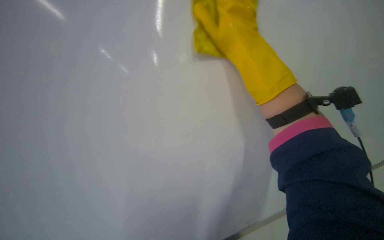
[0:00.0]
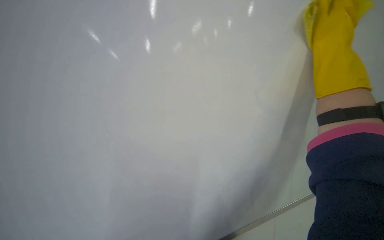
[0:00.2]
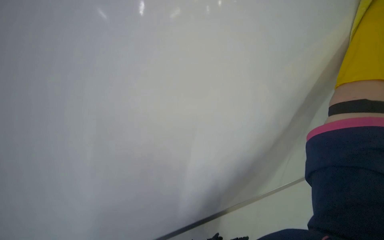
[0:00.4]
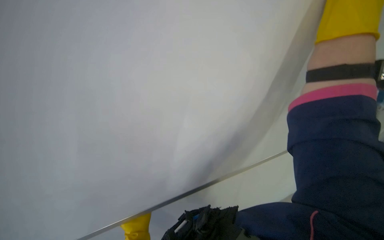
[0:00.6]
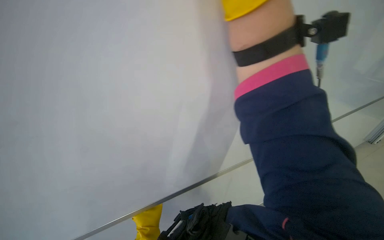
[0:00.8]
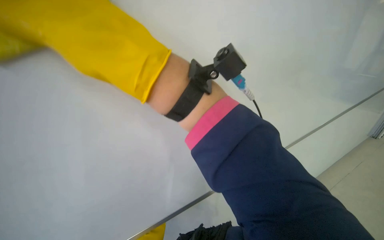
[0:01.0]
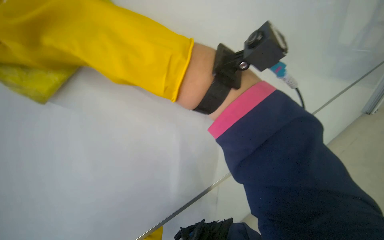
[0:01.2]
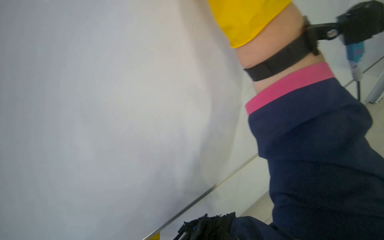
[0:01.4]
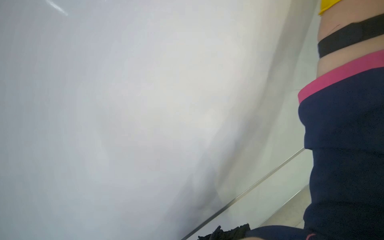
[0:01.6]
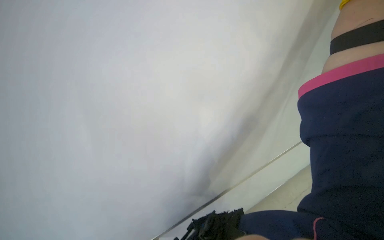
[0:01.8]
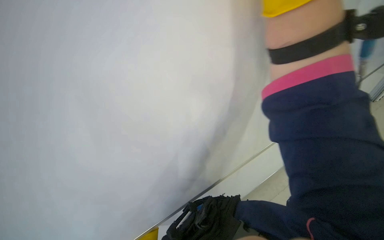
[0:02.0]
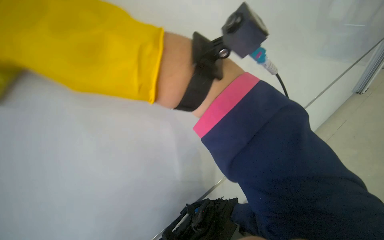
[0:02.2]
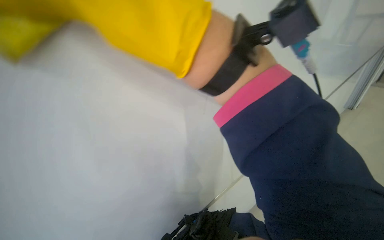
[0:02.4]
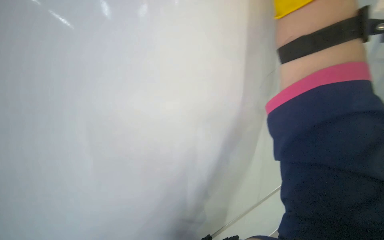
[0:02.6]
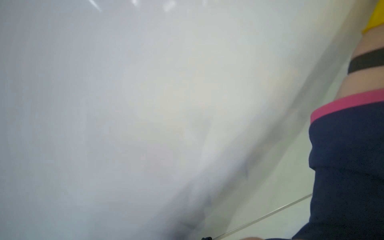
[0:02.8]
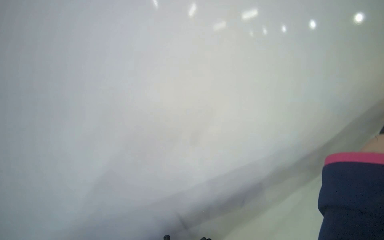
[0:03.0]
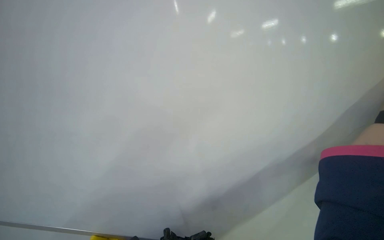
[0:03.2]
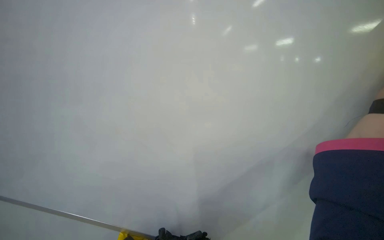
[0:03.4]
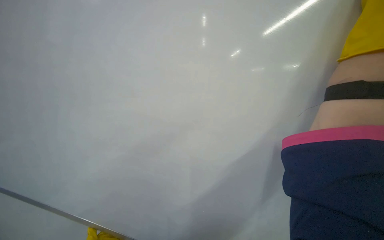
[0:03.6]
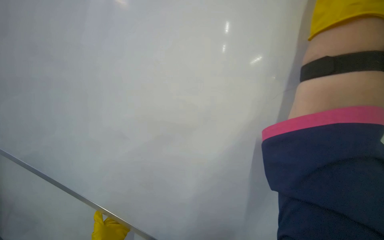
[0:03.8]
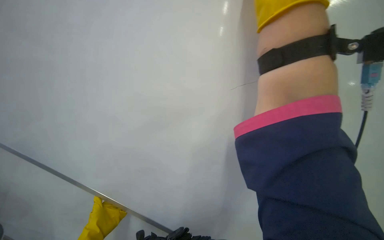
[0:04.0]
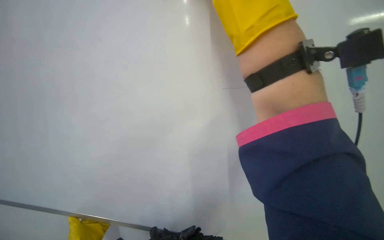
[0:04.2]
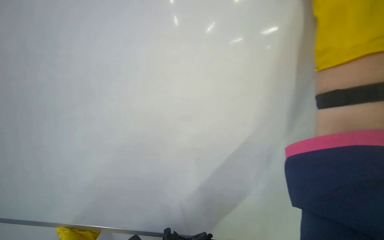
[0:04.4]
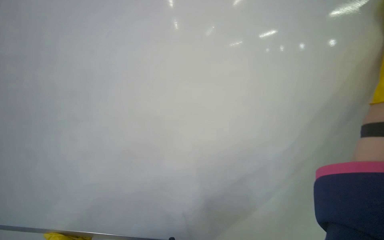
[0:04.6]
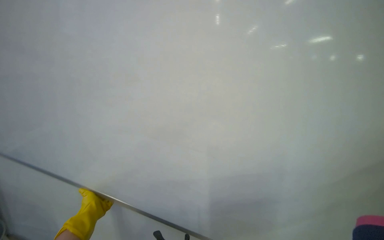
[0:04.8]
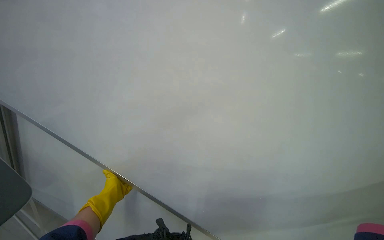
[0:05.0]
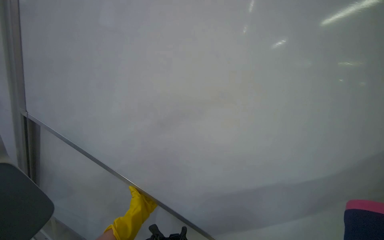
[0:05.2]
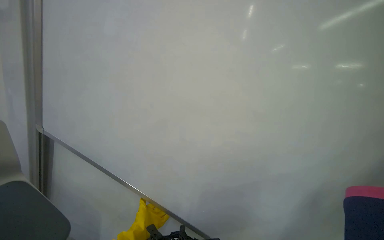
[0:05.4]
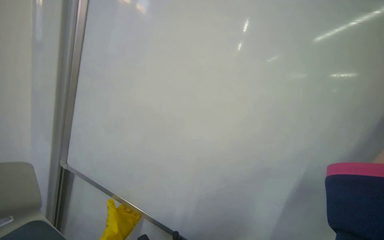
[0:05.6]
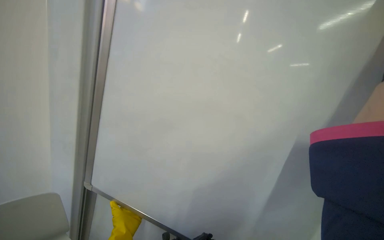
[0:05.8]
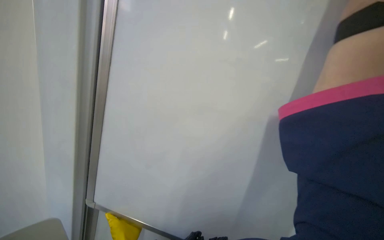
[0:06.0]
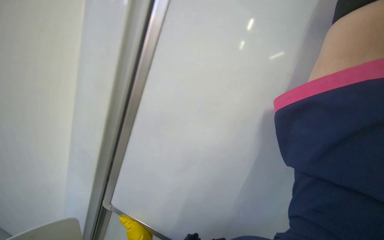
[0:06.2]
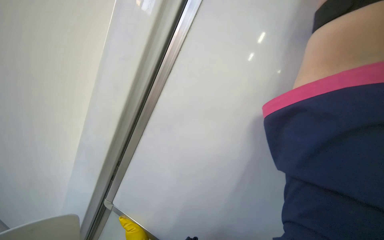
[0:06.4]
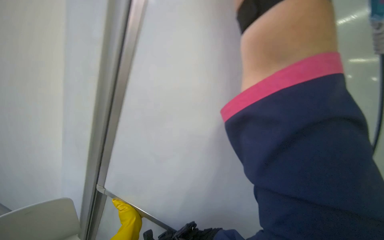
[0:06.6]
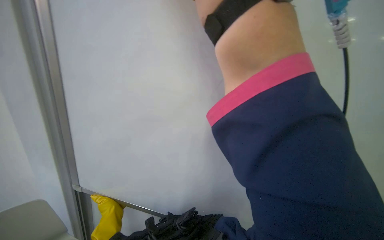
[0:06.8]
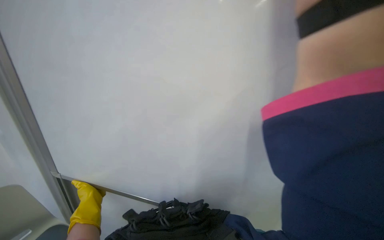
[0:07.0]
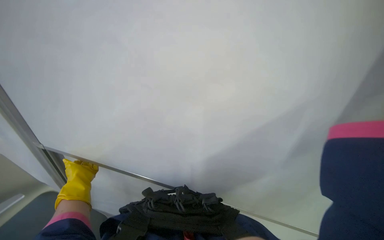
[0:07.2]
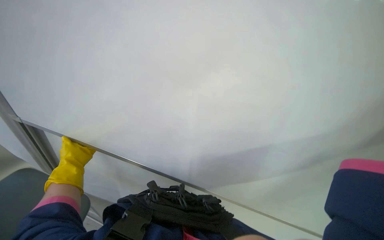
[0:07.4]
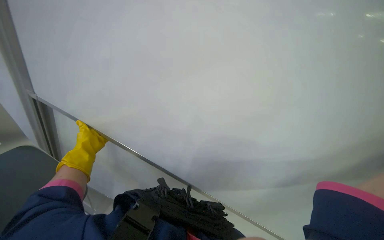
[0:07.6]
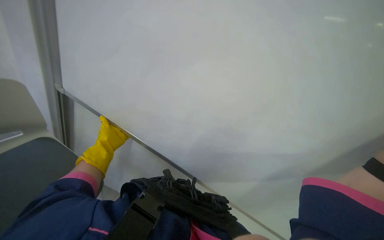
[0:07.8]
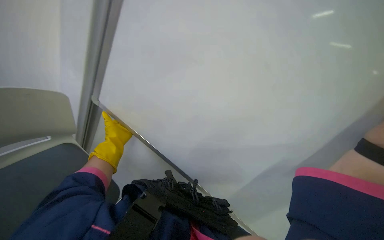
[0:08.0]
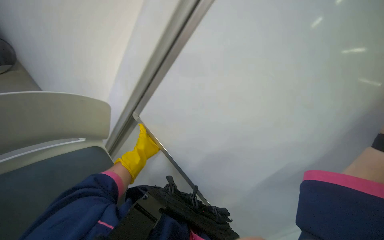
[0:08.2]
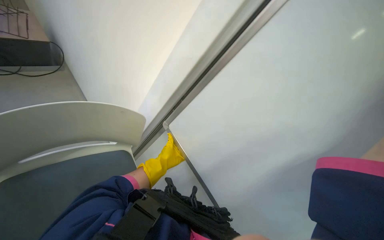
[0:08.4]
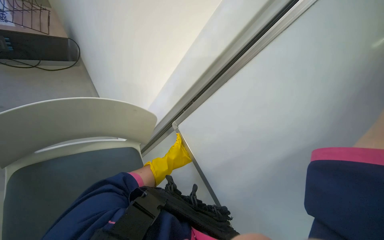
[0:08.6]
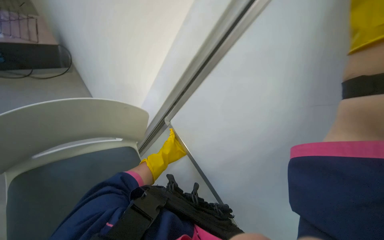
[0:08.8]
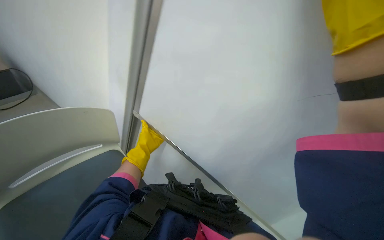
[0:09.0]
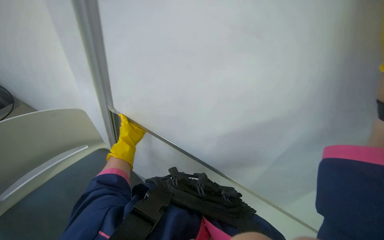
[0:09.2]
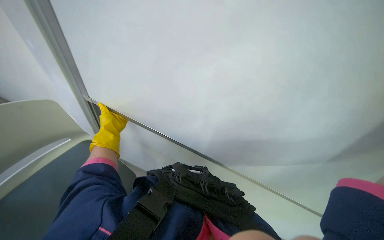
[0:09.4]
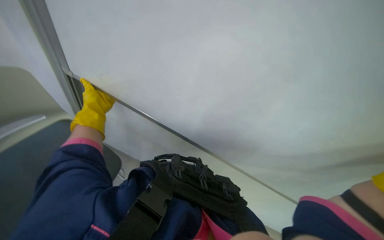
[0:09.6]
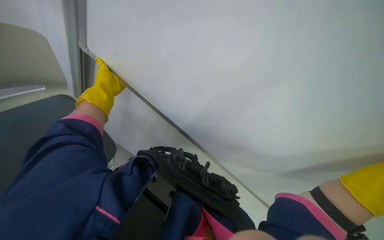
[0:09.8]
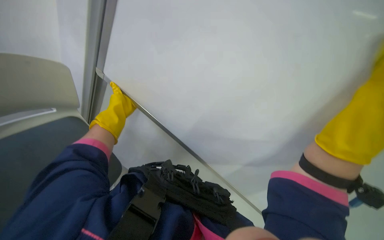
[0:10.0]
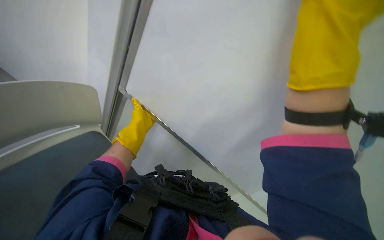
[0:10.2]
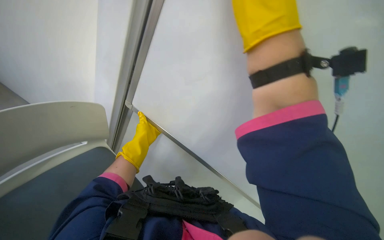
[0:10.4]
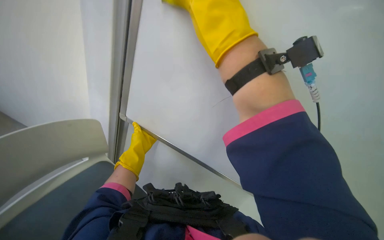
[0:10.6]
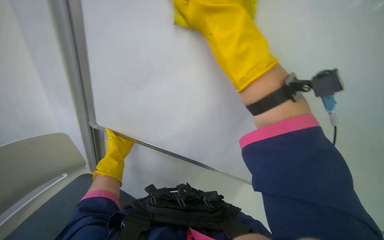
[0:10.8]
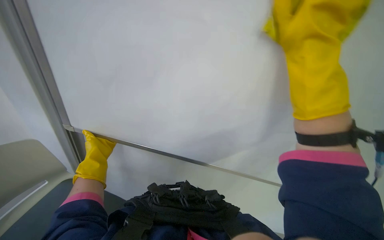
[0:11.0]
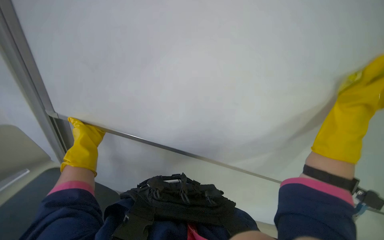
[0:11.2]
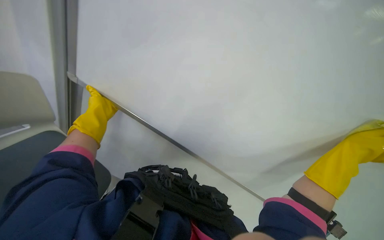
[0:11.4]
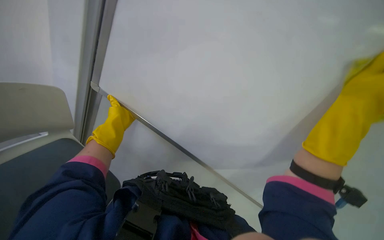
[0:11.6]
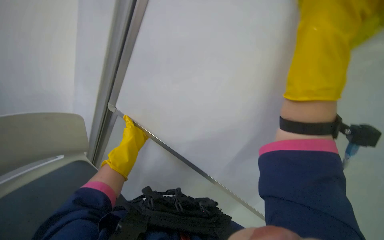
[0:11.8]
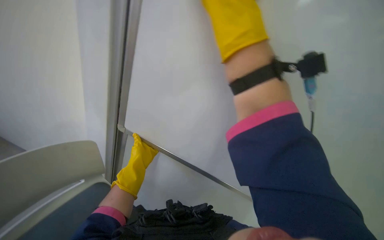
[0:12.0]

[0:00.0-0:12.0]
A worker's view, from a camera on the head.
Job: wiping surfaces.
The whole recording: Cleaning whiteboard. The worker cleans the whiteboard with a cloth.
7.6 to 9.0 s: The view swings approximately 35 degrees to the left.
9.0 to 10.4 s: The left hand travels up the picture and back again, roughly 5 cm each way.
10.4 to 12.0 s: The left hand is displaced down the picture by roughly 10 cm, and goes to the left and returns, roughly 20 cm each way.

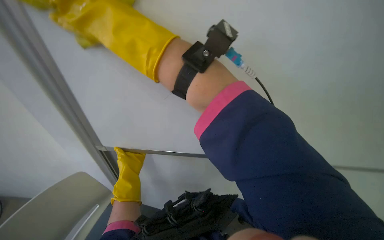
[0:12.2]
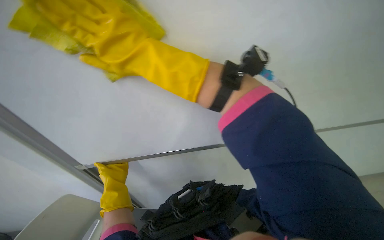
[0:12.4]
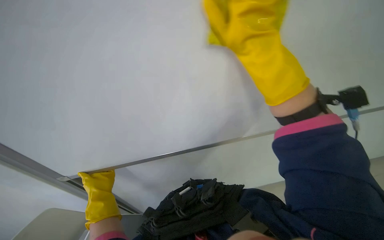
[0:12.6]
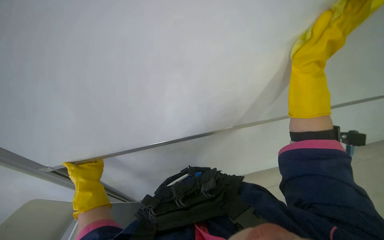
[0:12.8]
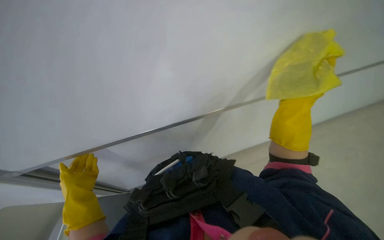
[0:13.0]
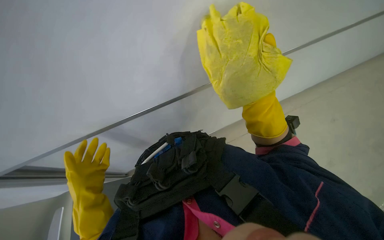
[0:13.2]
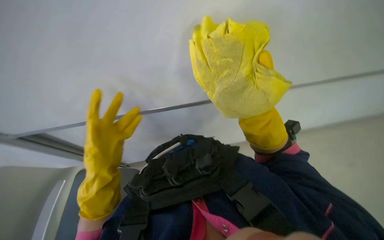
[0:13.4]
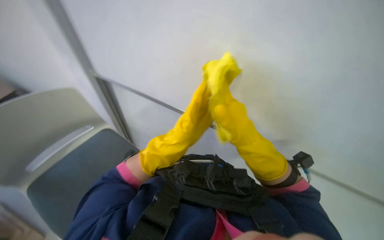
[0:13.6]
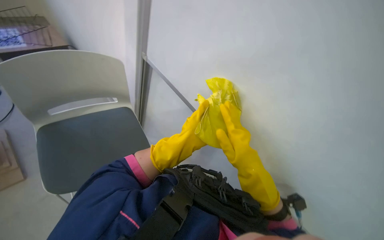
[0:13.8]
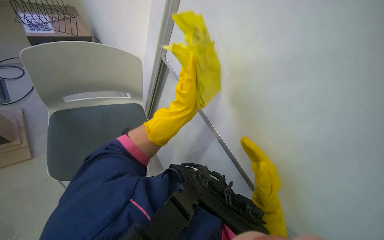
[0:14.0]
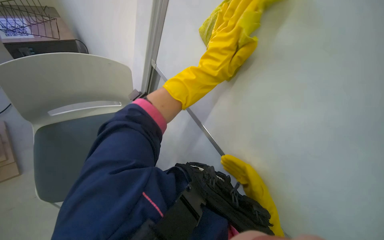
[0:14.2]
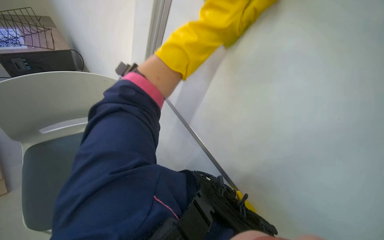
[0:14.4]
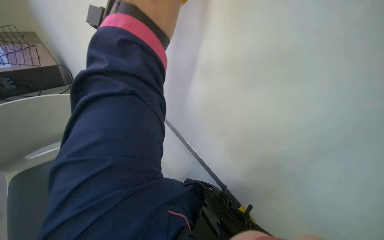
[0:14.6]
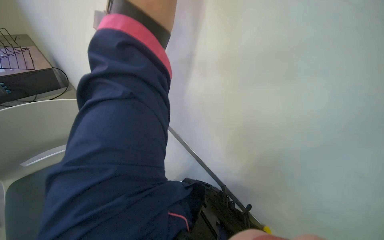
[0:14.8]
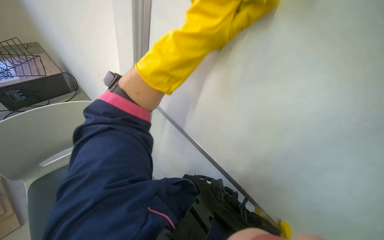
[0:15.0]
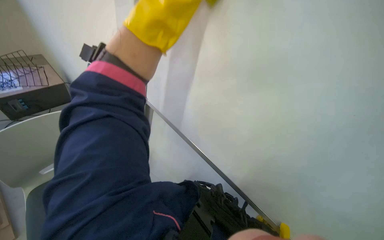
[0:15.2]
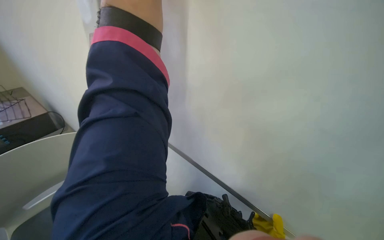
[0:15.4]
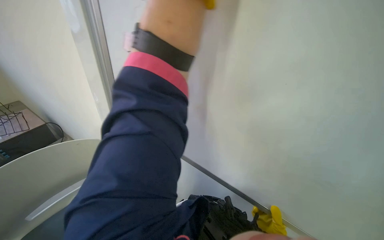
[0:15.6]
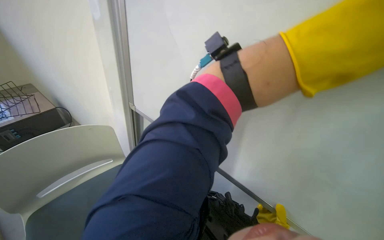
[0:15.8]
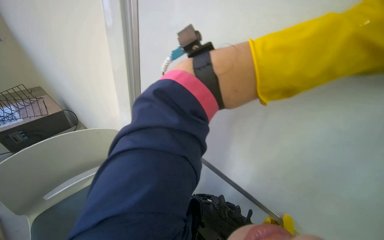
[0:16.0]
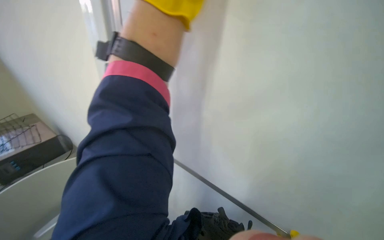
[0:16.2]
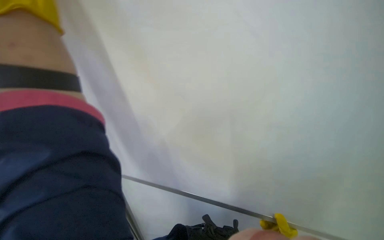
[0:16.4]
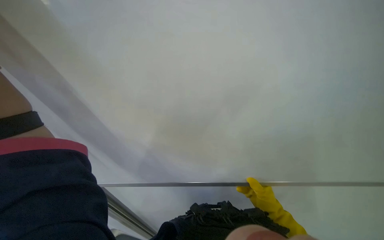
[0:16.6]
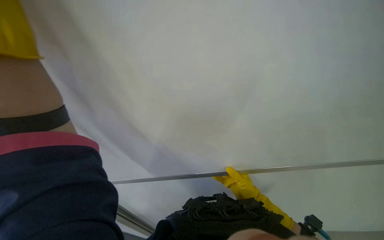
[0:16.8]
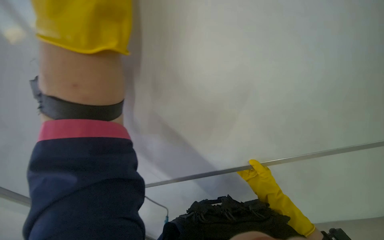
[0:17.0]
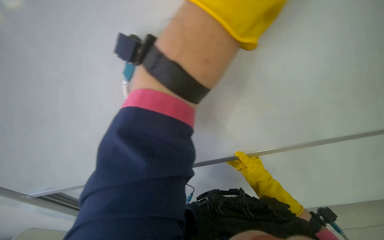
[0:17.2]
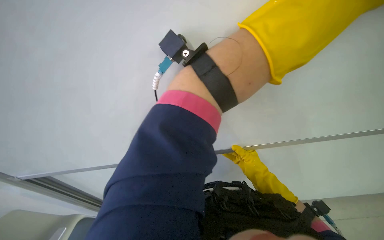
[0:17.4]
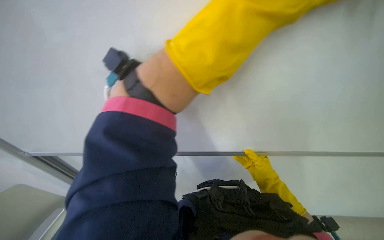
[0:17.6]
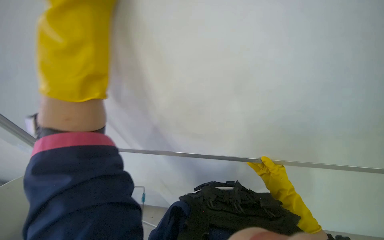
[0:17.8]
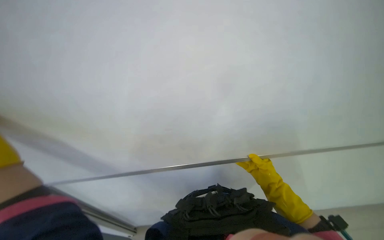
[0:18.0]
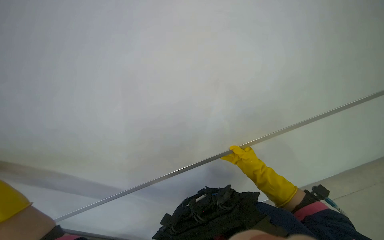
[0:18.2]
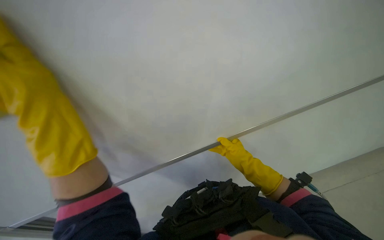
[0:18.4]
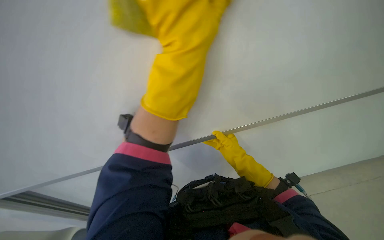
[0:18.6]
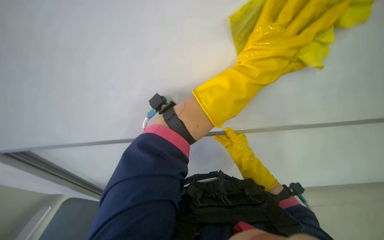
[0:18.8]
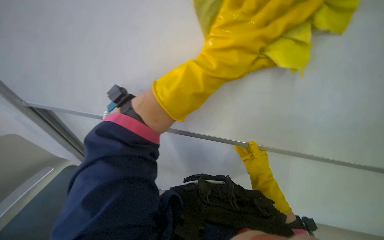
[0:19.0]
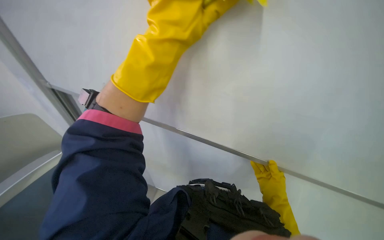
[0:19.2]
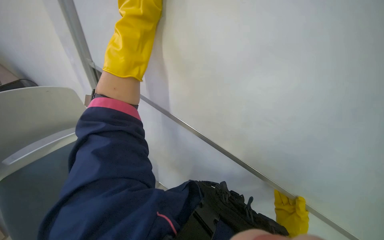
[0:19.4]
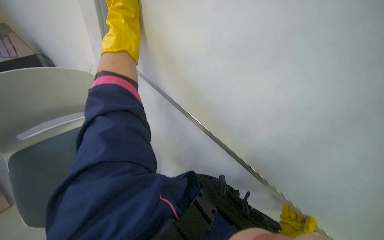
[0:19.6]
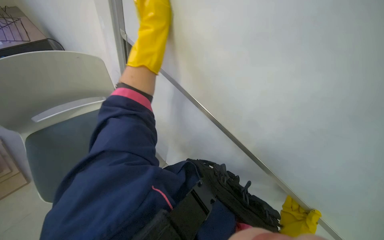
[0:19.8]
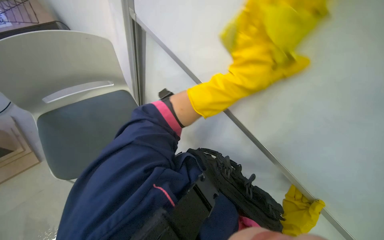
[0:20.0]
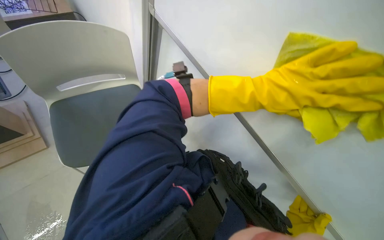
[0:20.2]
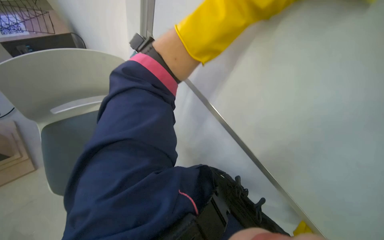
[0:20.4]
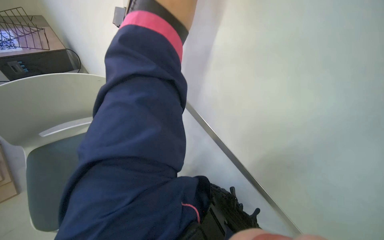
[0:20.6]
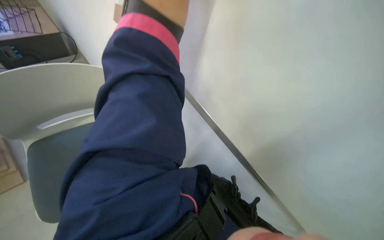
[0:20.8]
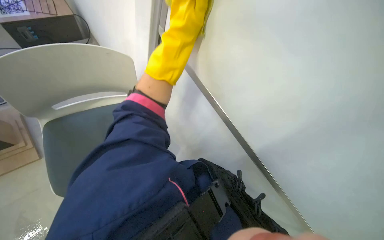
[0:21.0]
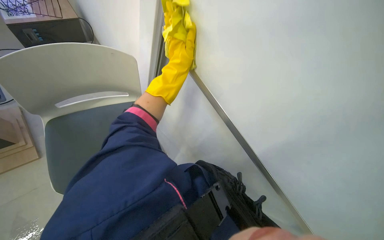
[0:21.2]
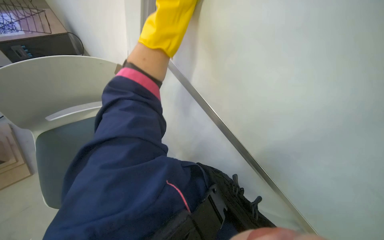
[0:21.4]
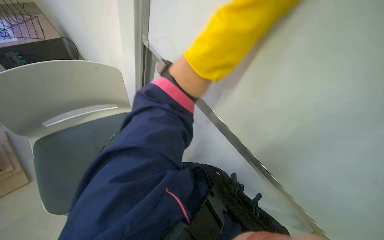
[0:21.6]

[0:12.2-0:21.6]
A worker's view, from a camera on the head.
Job: wiping surfaces.
The whole recording: Cleaning whiteboard. The worker cleans the whiteboard with a cloth.
12.2 to 13.8 s: The wearer looks approximately 25 degrees further downward.
13.8 to 15.4 s: The wearer looks approximately 15 degrees further upward.
17.0 to 18.4 s: The head rotates roughly 40 degrees to the right.
18.4 to 20.0 s: The wearer's head swings roughly 30 degrees to the left. The view tilts approximately 15 degrees downward.
